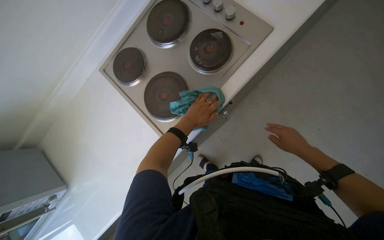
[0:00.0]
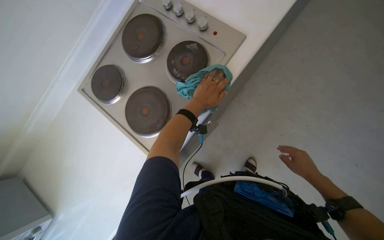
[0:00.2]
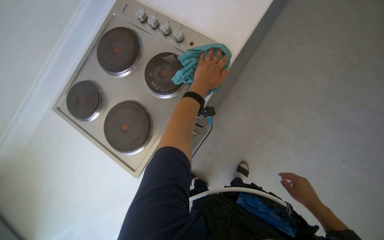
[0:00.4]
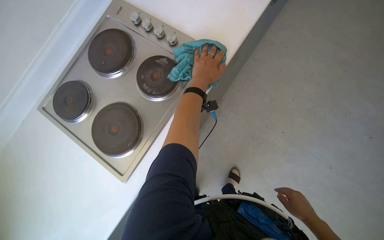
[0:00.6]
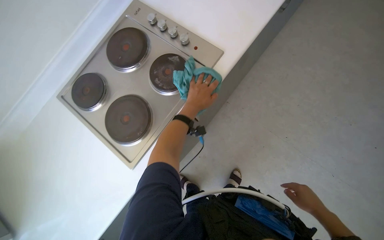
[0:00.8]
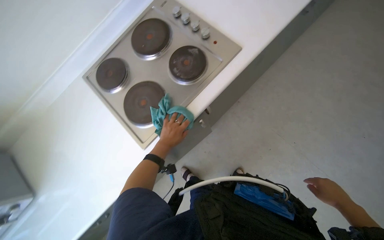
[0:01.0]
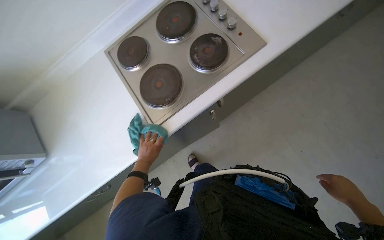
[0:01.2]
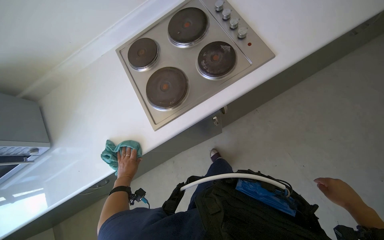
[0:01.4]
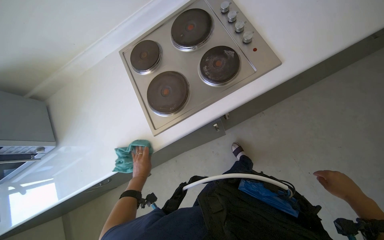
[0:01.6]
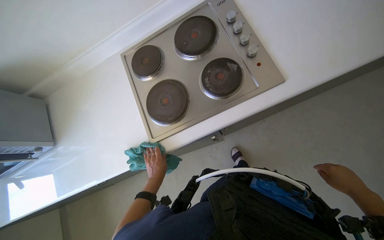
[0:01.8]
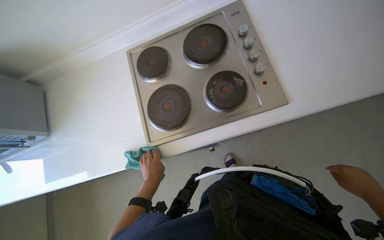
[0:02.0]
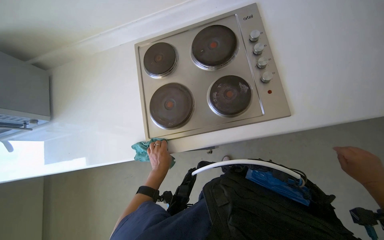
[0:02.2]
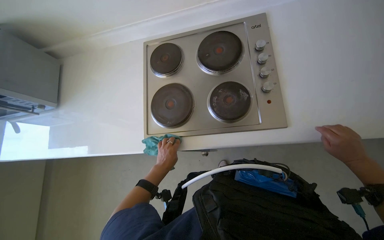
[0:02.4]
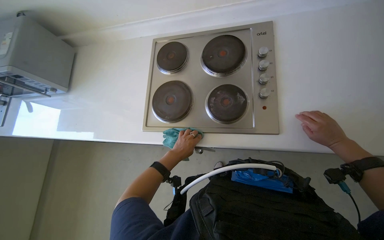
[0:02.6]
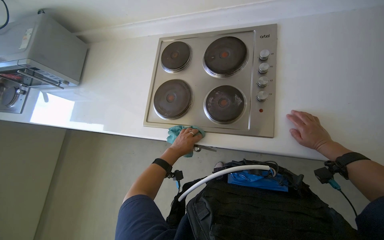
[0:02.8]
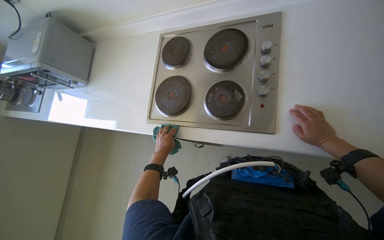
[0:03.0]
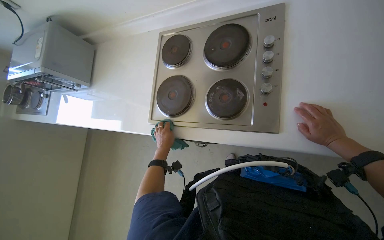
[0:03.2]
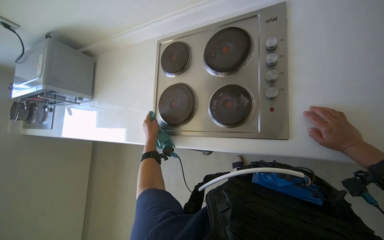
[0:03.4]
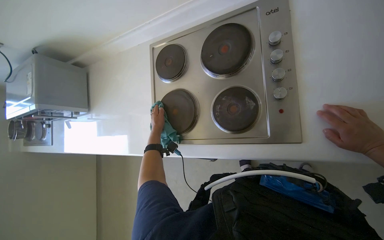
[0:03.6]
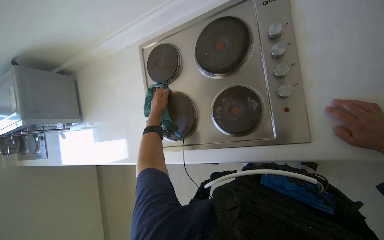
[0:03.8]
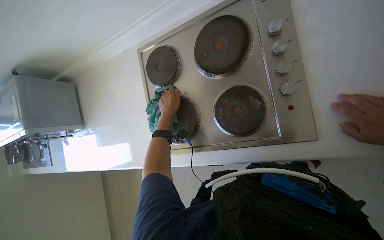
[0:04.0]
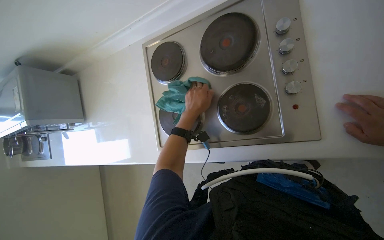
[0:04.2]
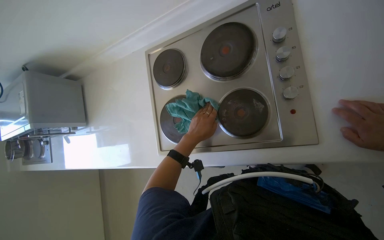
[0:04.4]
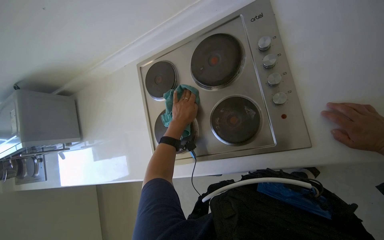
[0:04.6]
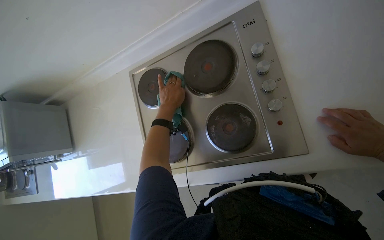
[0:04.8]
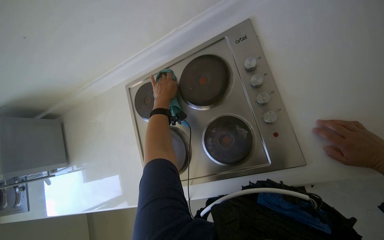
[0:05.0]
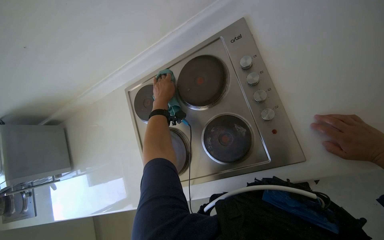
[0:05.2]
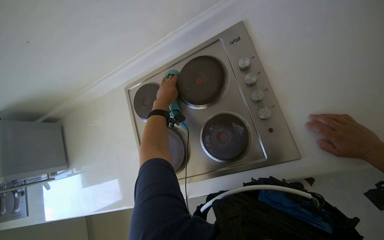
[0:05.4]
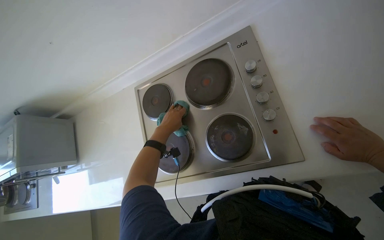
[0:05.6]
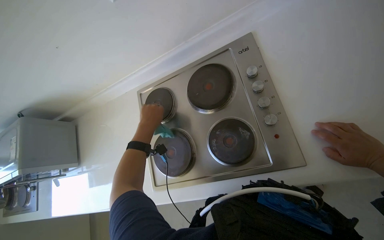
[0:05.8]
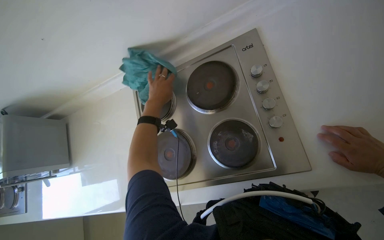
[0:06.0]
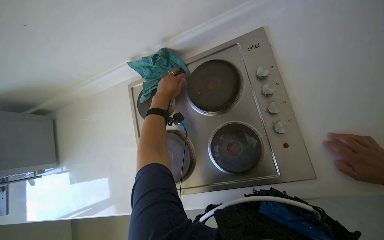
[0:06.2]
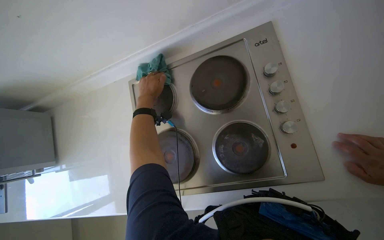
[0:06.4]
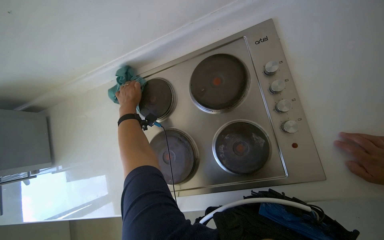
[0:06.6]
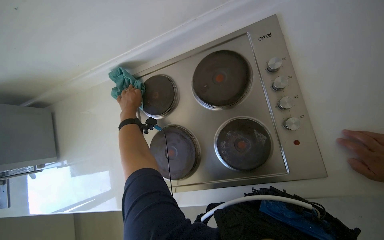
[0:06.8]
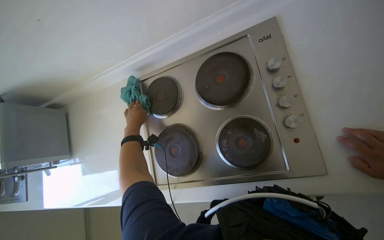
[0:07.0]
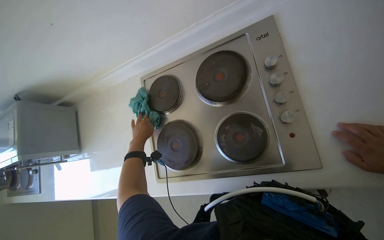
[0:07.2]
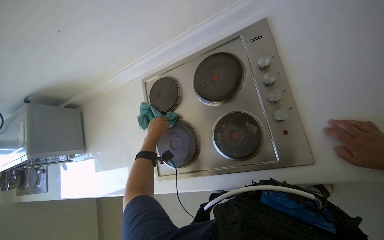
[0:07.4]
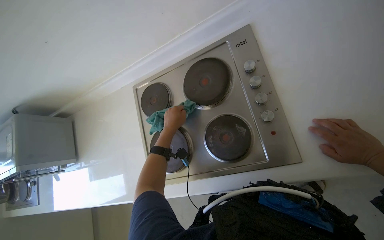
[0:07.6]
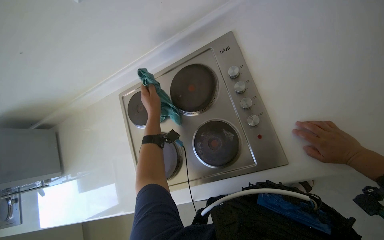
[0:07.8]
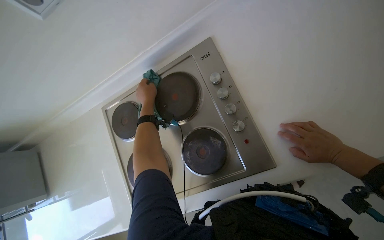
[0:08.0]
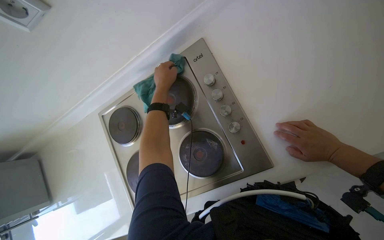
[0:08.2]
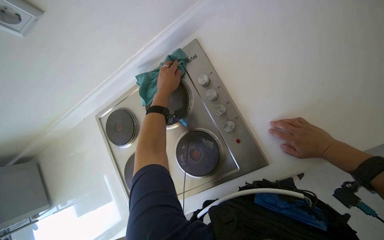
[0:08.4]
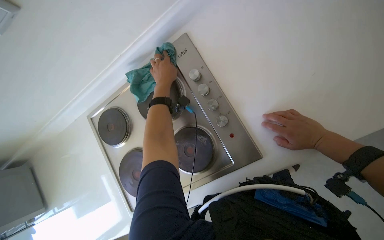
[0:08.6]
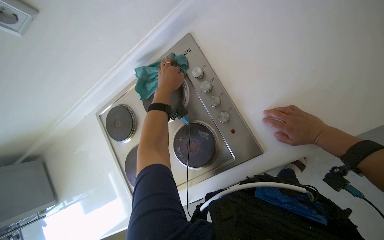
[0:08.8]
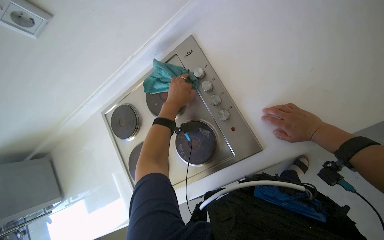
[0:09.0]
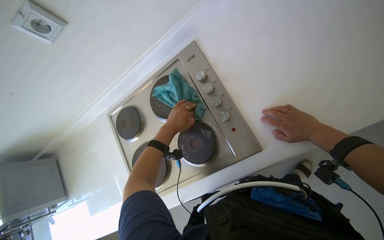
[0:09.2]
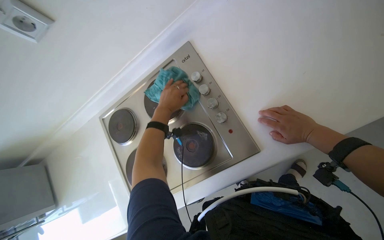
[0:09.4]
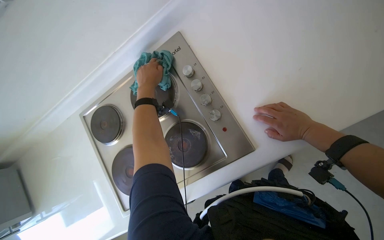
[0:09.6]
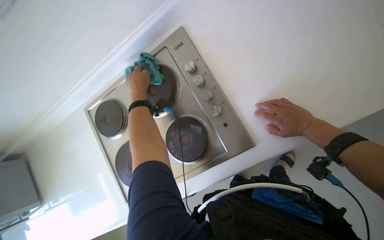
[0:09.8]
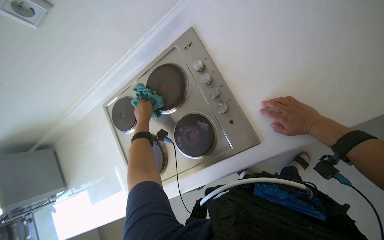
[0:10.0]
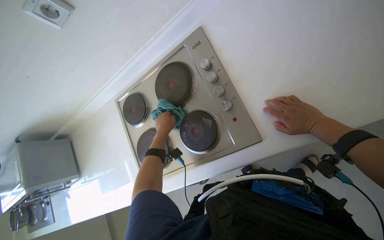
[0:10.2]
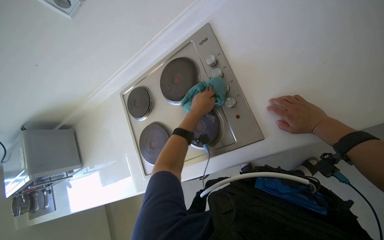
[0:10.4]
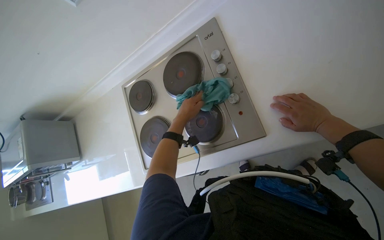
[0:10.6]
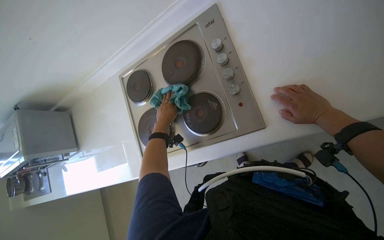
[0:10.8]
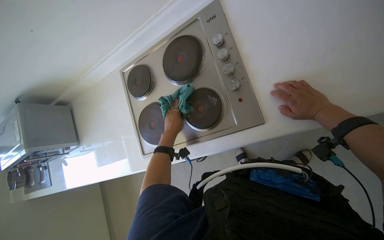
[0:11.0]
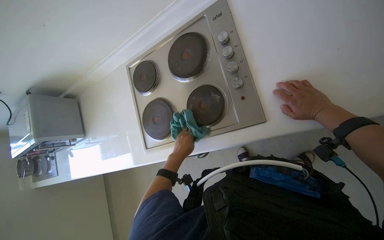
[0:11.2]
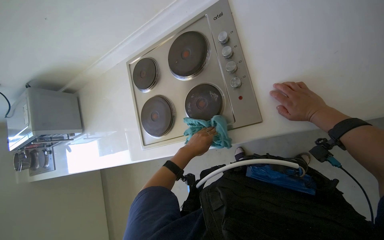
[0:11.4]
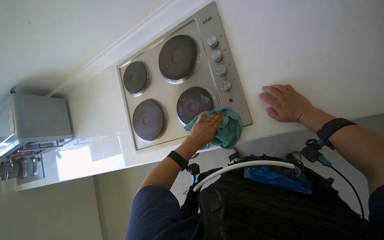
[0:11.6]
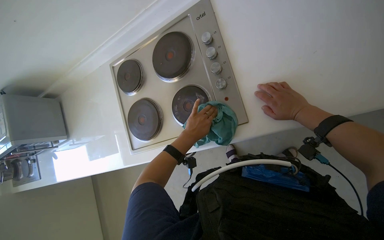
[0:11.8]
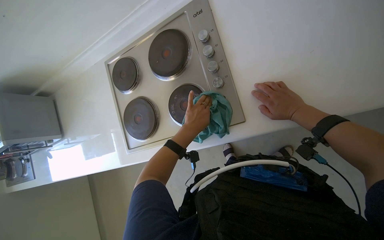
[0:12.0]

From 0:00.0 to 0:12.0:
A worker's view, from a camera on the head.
Job: cleaning kitchen.
The whole recording: Wiping kitchen counter and stove. The worker wipes the kitchen counter and stove with a cleaning cloth.
From 0:00.0 to 0:01.6: The left hand shifts approximately 30 cm down the picture, while the right hand shifts roughly 20 cm to the right.
From 0:01.6 to 0:03.0: The head turns to the left by roughly 30 degrees. The left hand is displaced to the right by about 25 cm.
From 0:03.0 to 0:04.4: The left hand heads up the picture, covering some 20 cm.
From 0:04.4 to 0:06.0: The left hand shifts some 25 cm up the picture and to the left.
From 0:06.0 to 0:07.6: The left hand heads down the picture, covering some 10 cm.
From 0:07.6 to 0:09.0: The left hand travels up the picture by some 15 cm.
From 0:10.4 to 0:12.0: The left hand moves about 20 cm down the picture and comes back.

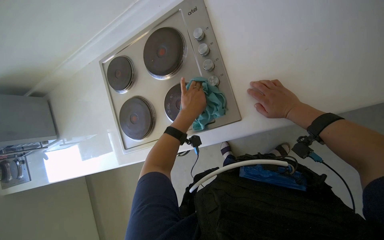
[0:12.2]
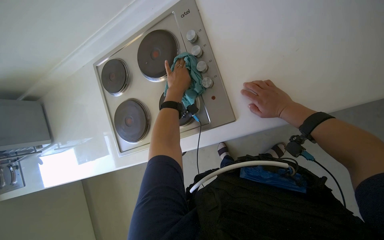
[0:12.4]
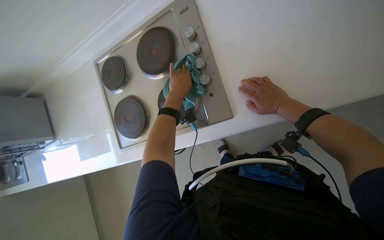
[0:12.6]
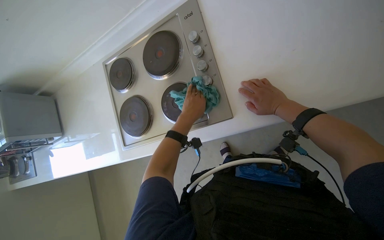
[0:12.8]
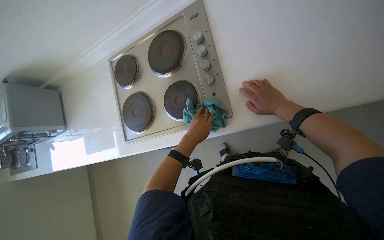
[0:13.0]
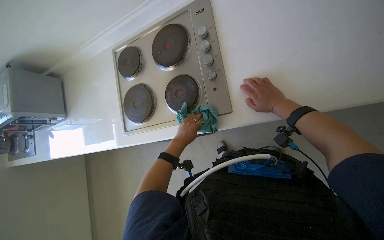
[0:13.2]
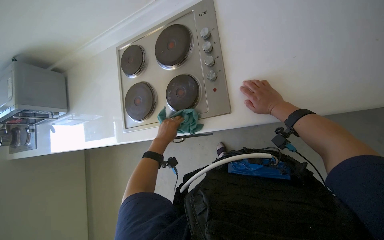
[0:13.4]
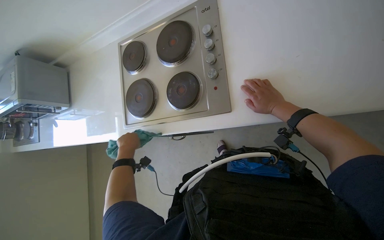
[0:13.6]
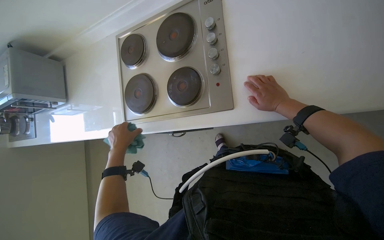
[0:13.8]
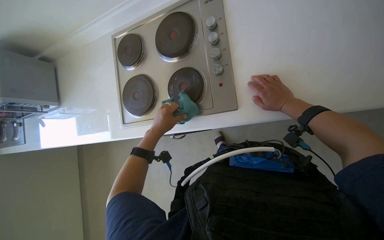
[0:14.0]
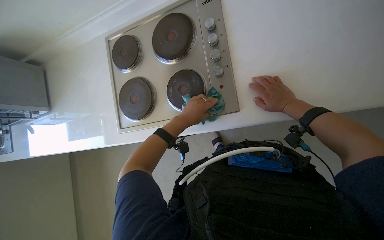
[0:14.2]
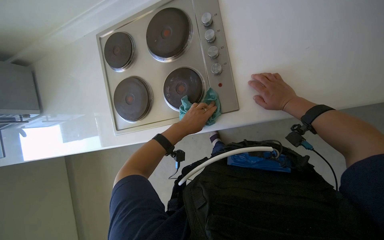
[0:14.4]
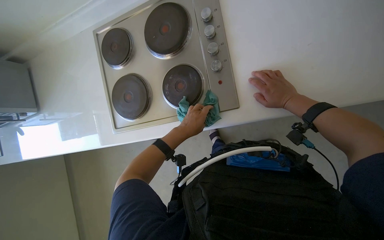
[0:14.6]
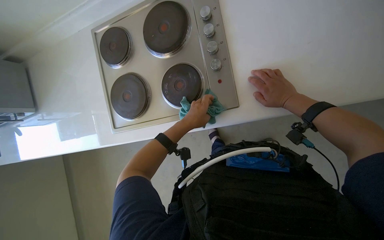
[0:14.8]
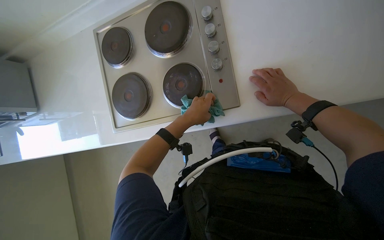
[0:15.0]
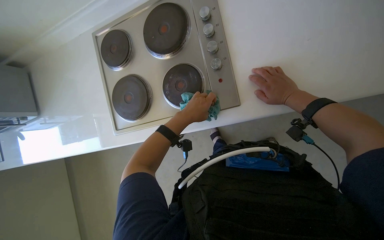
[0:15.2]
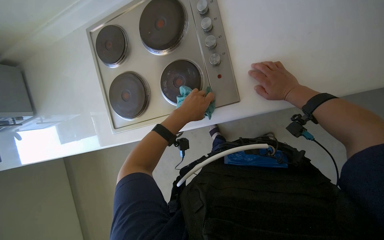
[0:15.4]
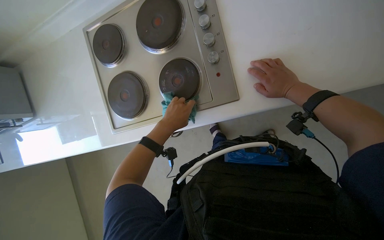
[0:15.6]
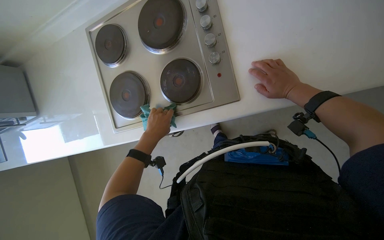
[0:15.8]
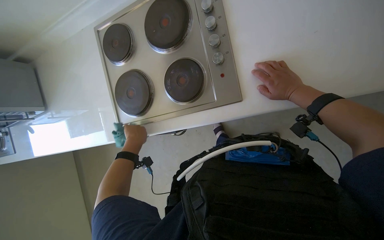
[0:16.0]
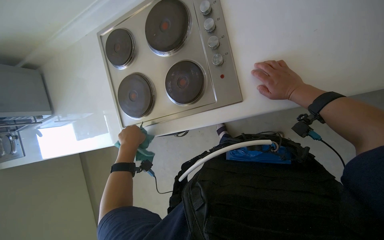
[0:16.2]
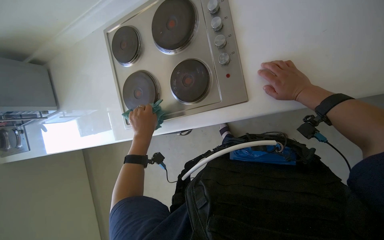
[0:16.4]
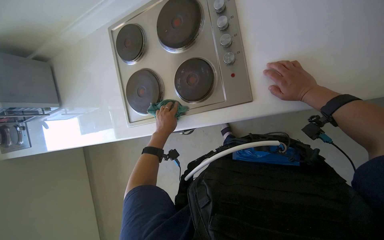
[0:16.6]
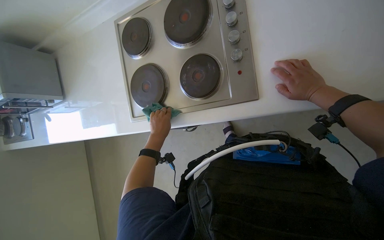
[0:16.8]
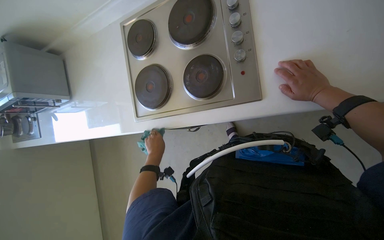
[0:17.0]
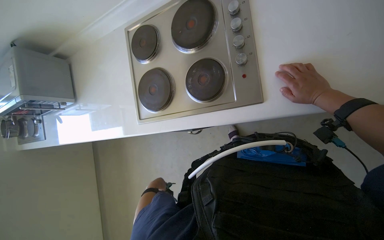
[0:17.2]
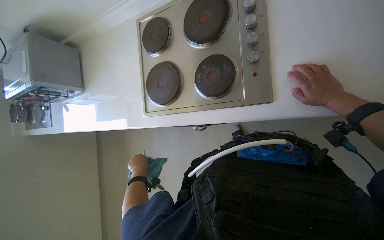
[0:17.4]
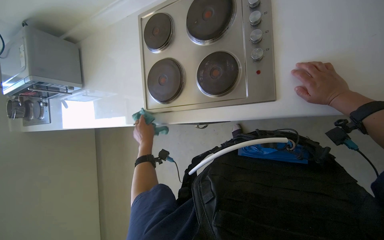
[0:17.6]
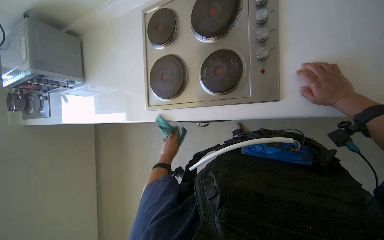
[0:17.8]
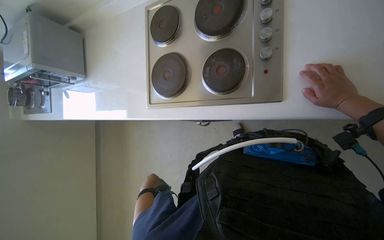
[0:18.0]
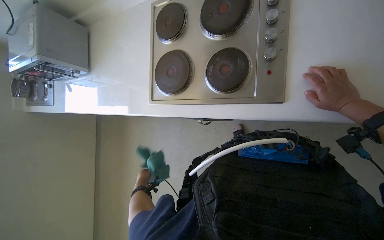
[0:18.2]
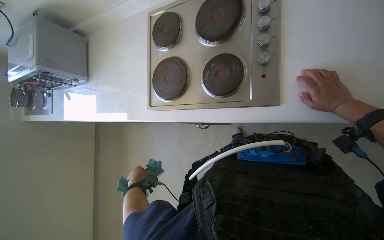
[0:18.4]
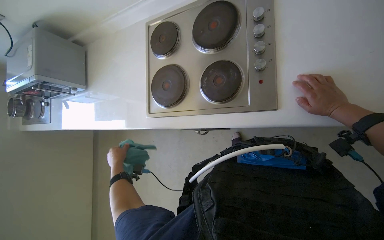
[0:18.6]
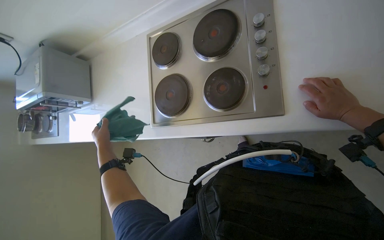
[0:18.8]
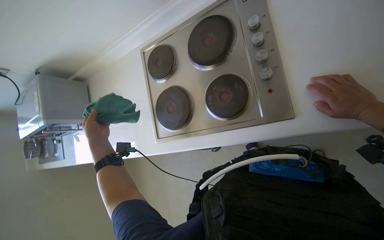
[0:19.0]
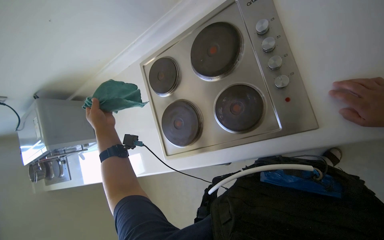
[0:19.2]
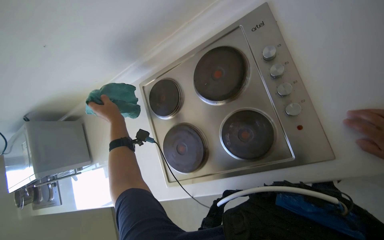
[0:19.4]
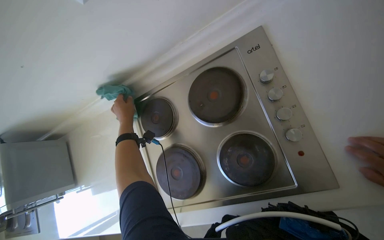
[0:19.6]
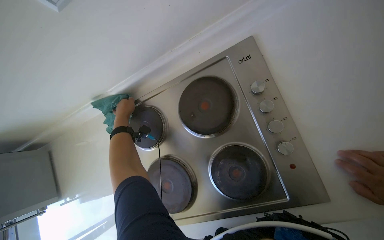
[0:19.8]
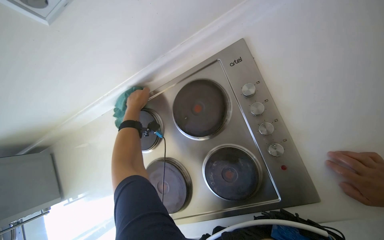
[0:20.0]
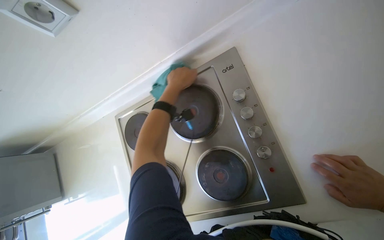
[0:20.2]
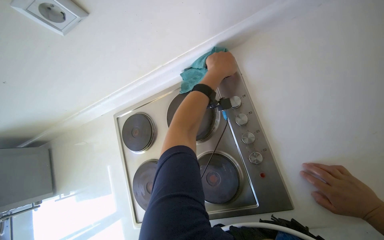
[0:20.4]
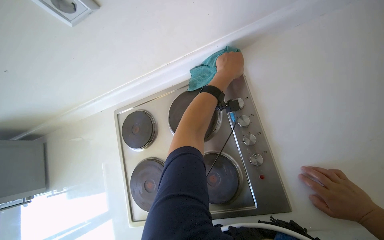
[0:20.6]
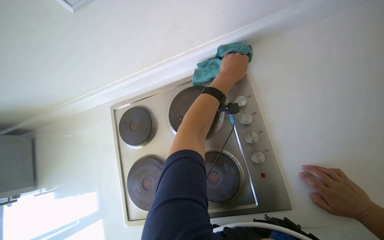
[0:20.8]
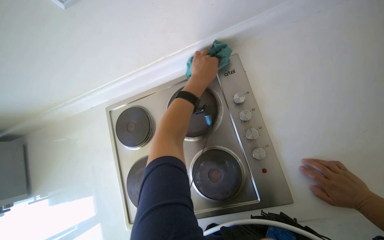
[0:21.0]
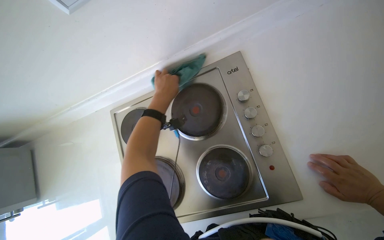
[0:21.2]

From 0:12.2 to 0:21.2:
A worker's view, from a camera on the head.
Job: cleaning kitchen.
The whole recording: Wiping kitchen counter and stove. The worker wipes the kitchen counter and stove with a cleaning cloth.
From 0:12.2 to 0:13.8: The left hand travels to the left and down the picture by some 30 cm.
From 0:13.8 to 0:15.2: The left hand shifts about 25 cm to the right and up the picture.
From 0:15.2 to 0:16.6: The left hand is displaced to the left and farther from the camera by roughly 20 cm.
From 0:18.2 to 0:19.8: The view tilts some 15 degrees upward.
From 0:19.8 to 0:21.2: The left hand travels to the right and nearer to the camera by approximately 20 cm.
